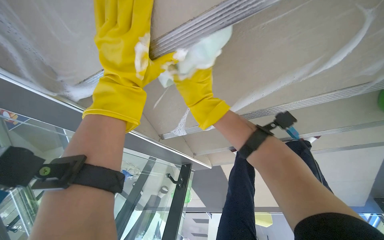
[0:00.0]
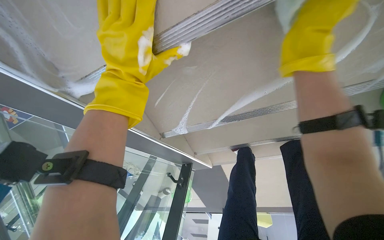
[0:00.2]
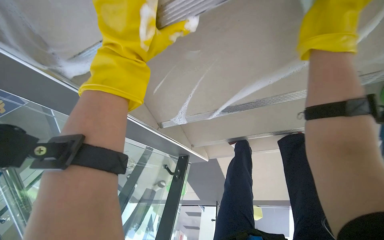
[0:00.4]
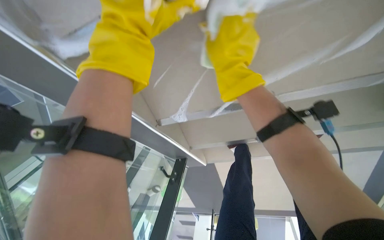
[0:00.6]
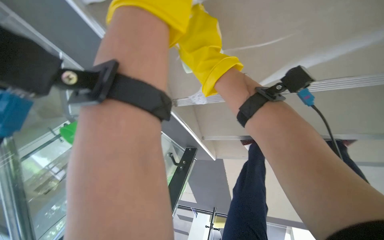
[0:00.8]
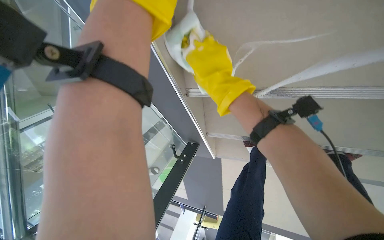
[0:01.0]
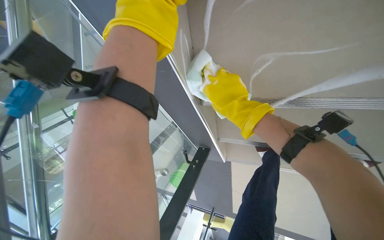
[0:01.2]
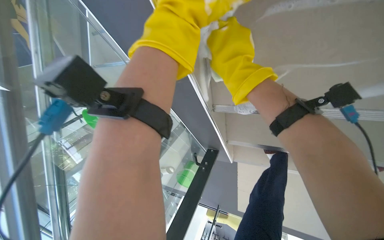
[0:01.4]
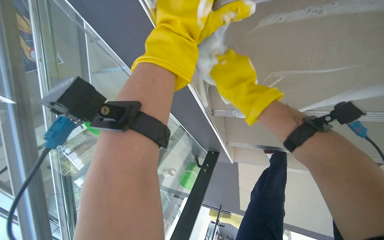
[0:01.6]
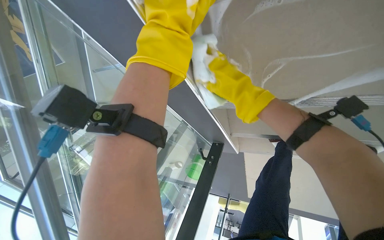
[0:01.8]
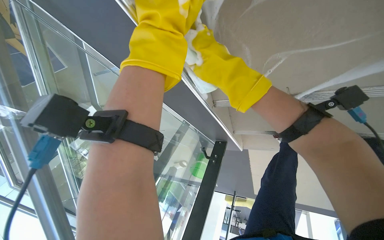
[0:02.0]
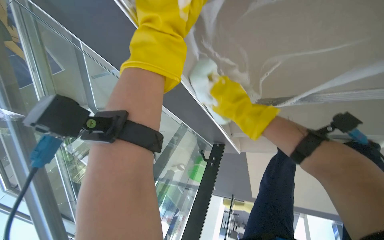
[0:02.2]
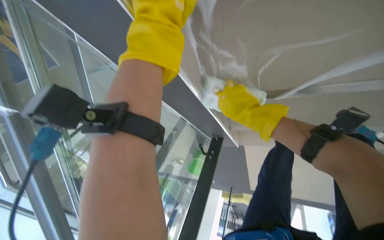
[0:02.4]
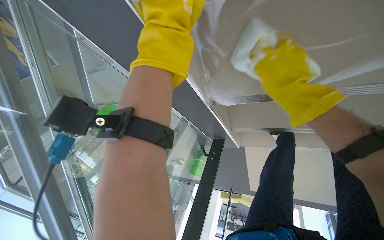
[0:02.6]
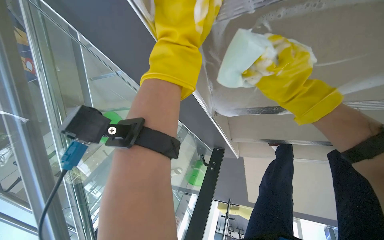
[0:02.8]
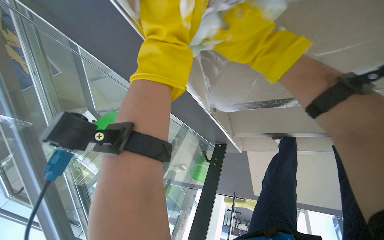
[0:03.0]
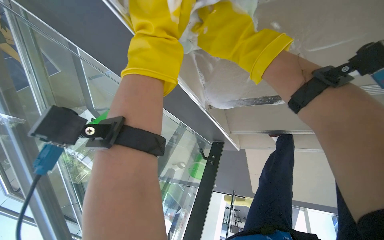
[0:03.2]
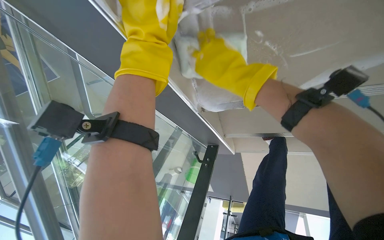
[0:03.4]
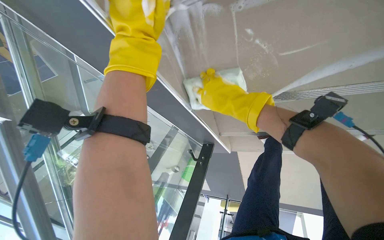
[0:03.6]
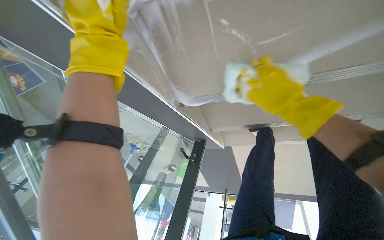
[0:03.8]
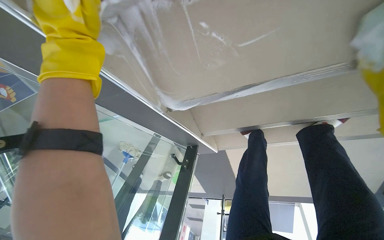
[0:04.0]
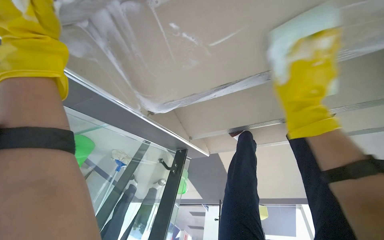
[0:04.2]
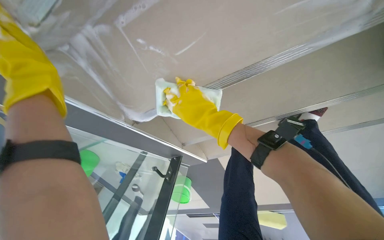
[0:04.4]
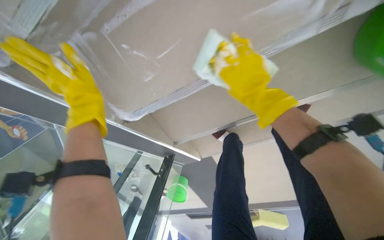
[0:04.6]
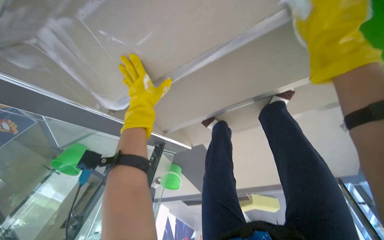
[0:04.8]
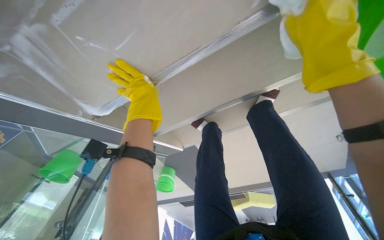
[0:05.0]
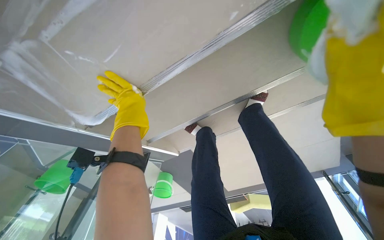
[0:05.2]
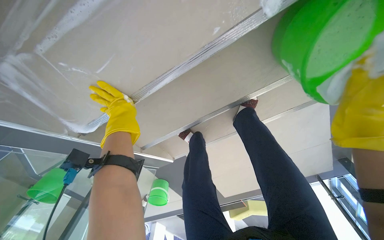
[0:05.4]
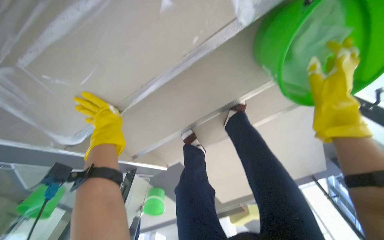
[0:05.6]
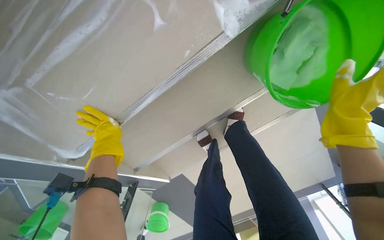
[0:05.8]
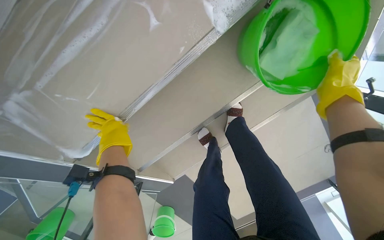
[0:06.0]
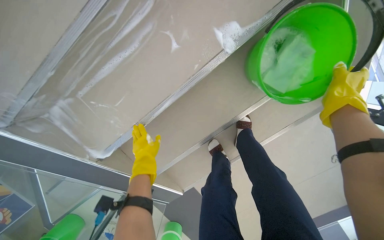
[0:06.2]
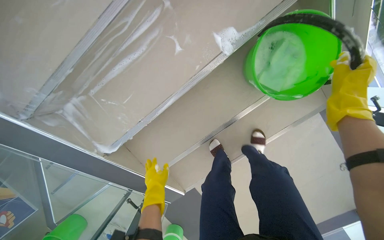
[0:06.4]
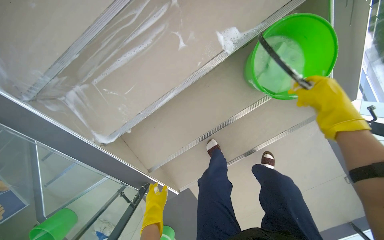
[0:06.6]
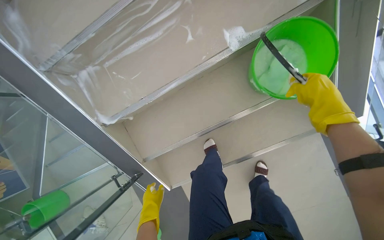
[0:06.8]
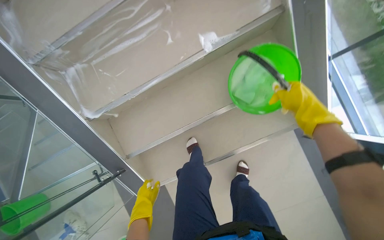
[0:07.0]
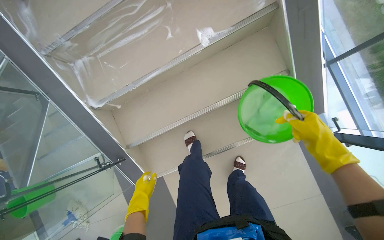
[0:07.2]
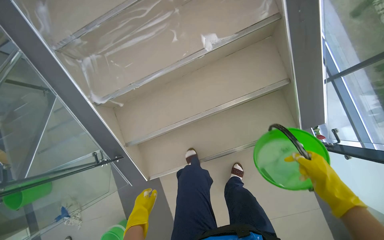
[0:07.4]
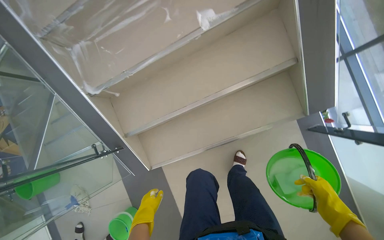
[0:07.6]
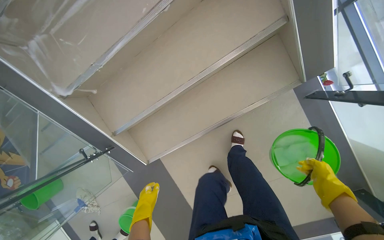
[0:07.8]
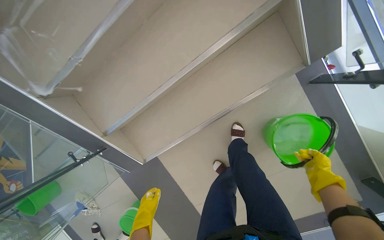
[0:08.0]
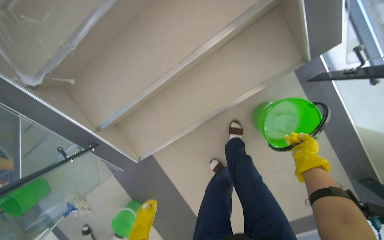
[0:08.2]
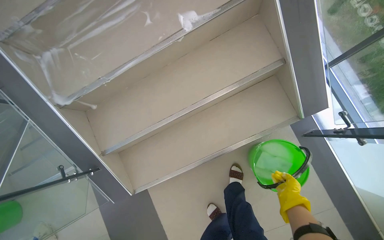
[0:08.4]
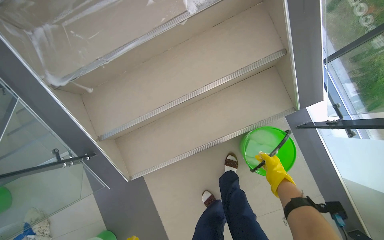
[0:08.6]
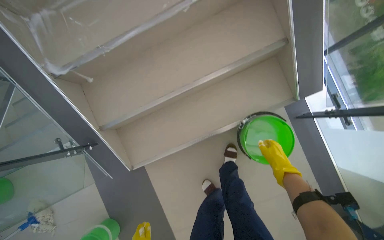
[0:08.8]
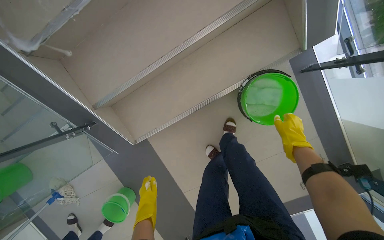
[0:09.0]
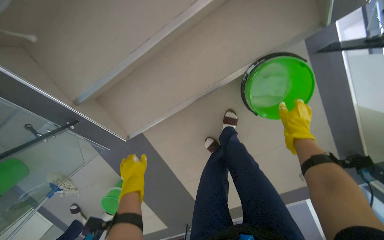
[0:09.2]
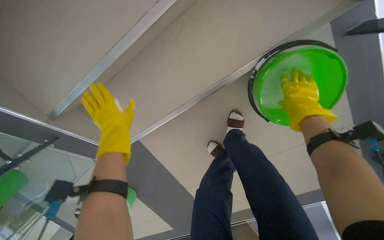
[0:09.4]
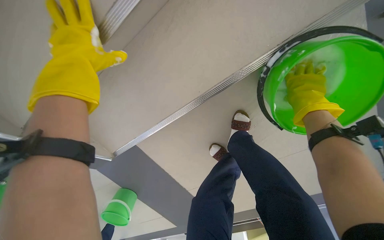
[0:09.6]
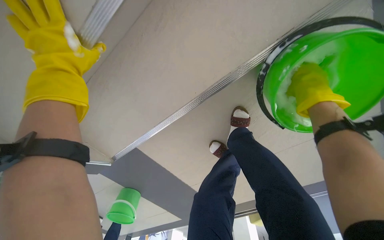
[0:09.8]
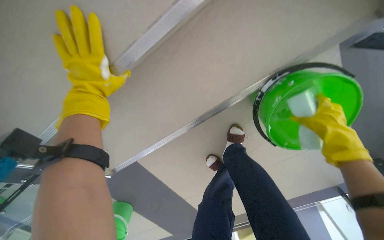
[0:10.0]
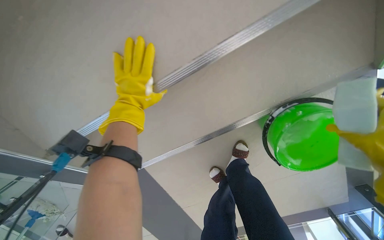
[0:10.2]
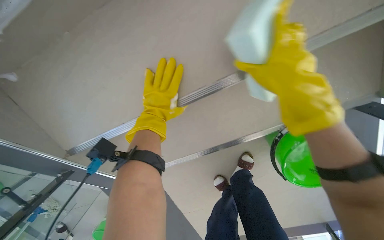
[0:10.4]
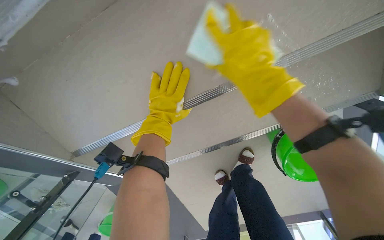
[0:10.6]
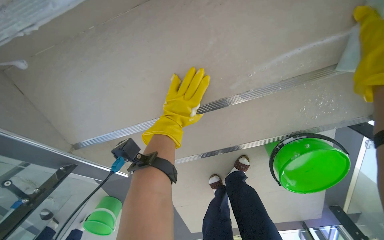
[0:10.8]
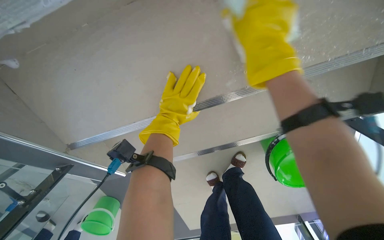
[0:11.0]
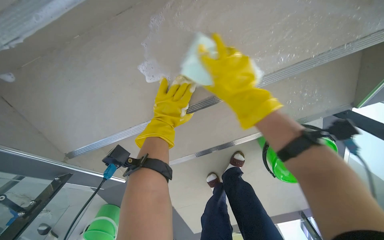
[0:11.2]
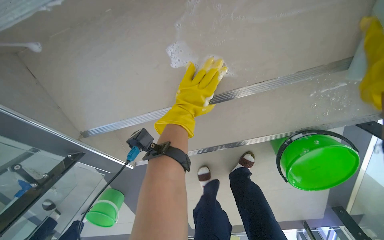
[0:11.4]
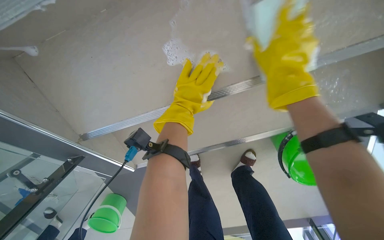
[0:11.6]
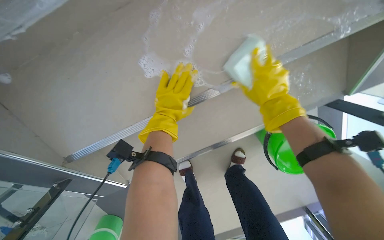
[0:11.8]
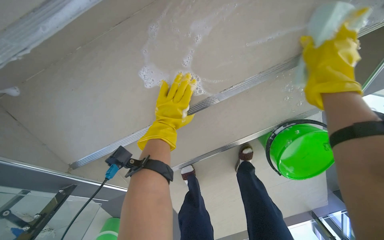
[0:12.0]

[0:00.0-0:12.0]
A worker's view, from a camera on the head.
Job: wiping surfaces.
The whole recording: Cleaning underside of stairs. The worker cleans the underside of the stairs with a sponge and soapy water.
0:00.0 to 0:01.6: The right hand is displaced to the left by some 30 cm.
0:01.6 to 0:03.0: The right hand moves roughly 15 cm to the right and comes back.
0:06.0 to 0:07.6: The wearer moves approximately 50 cm. The wearer looks some 25 degrees further to the left. The wearer looks about 20 degrees further upward.
0:09.0 to 0:10.4: The head travels approximately 50 cm.
0:10.4 to 0:12.0: The right hand swings left and right, approximately 20 cm each way, with 5 reversals.

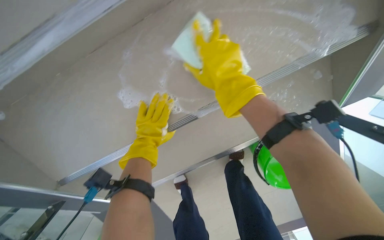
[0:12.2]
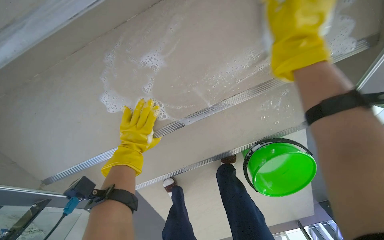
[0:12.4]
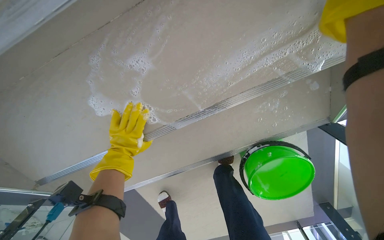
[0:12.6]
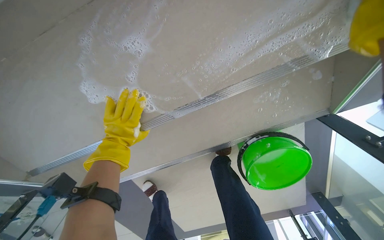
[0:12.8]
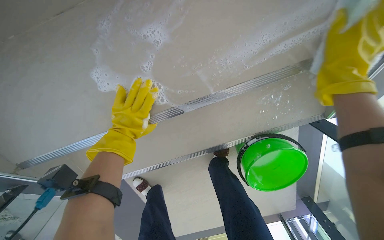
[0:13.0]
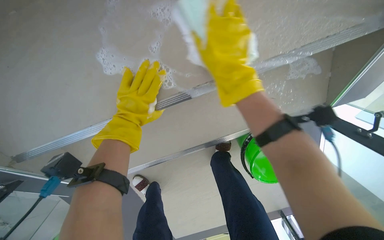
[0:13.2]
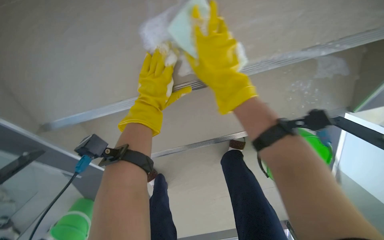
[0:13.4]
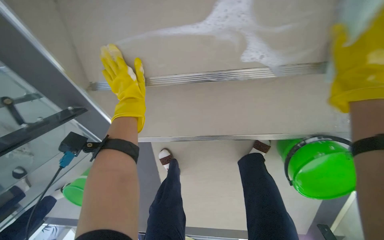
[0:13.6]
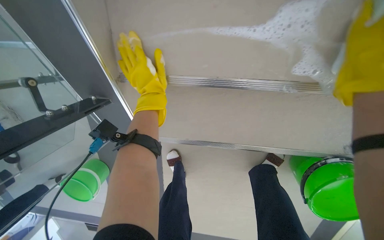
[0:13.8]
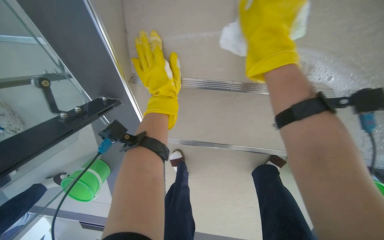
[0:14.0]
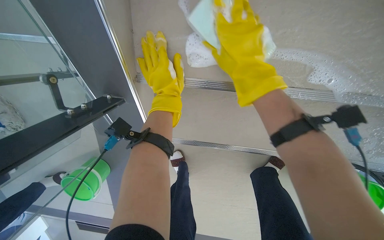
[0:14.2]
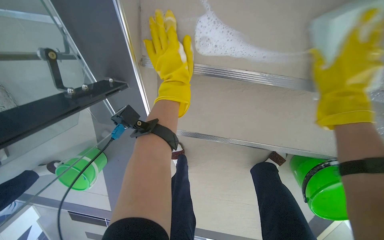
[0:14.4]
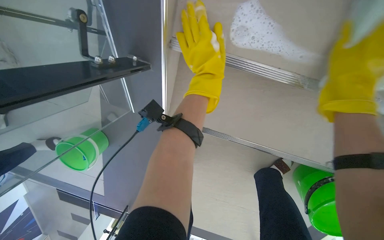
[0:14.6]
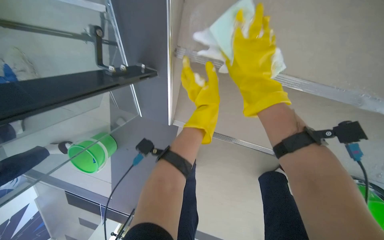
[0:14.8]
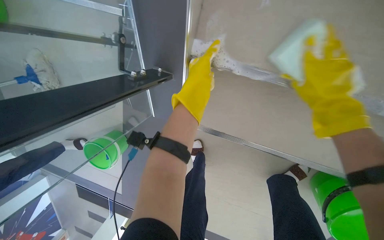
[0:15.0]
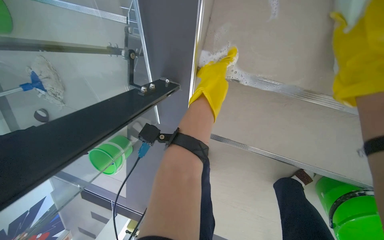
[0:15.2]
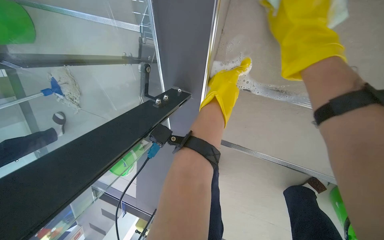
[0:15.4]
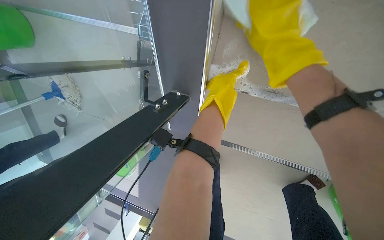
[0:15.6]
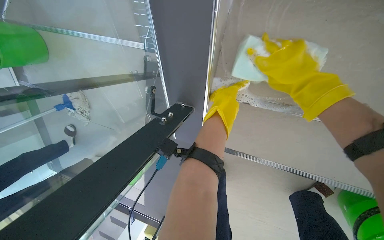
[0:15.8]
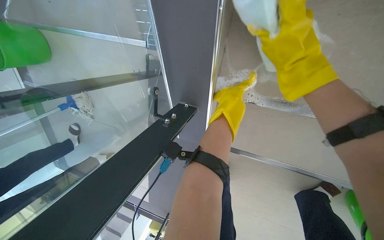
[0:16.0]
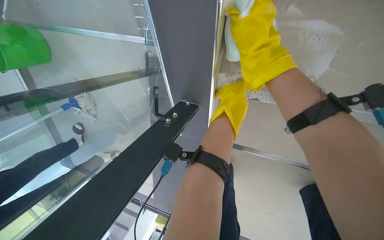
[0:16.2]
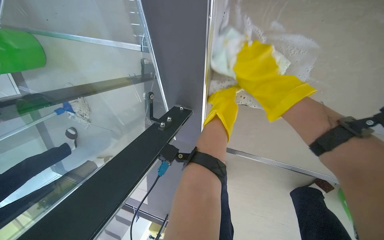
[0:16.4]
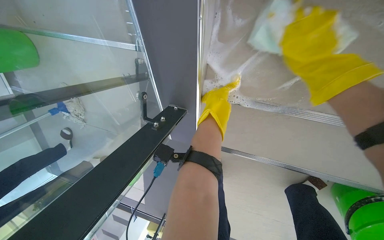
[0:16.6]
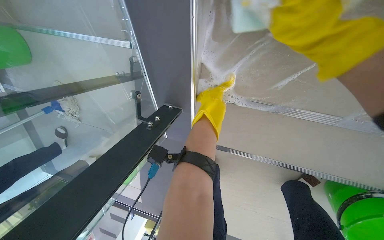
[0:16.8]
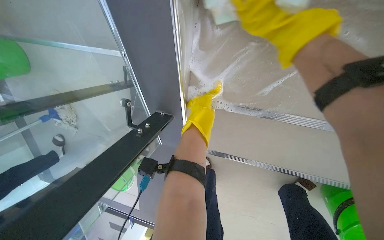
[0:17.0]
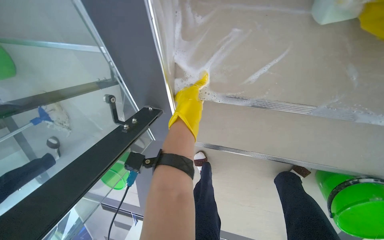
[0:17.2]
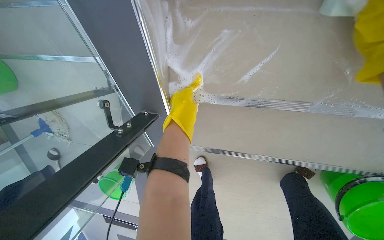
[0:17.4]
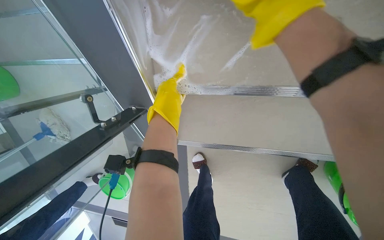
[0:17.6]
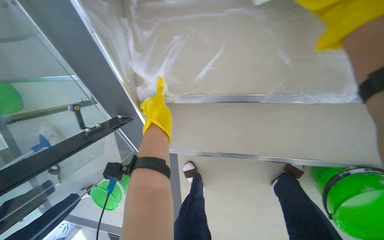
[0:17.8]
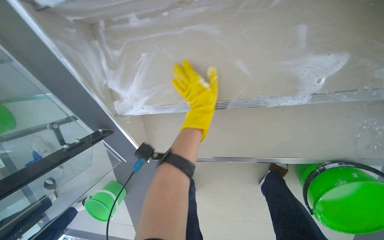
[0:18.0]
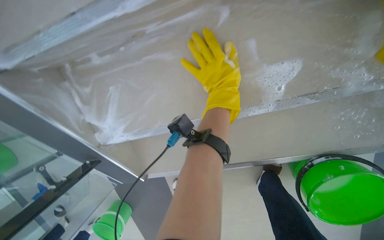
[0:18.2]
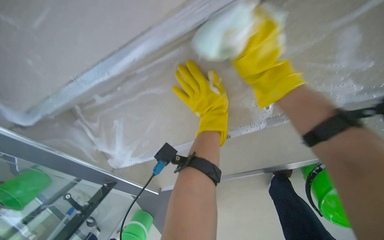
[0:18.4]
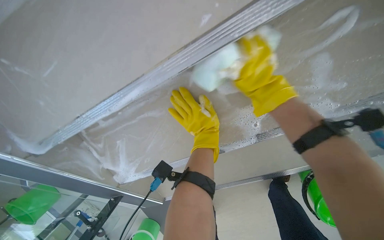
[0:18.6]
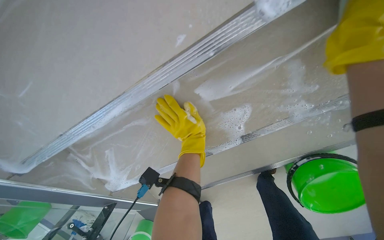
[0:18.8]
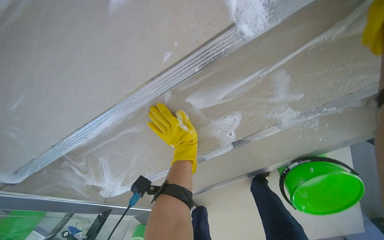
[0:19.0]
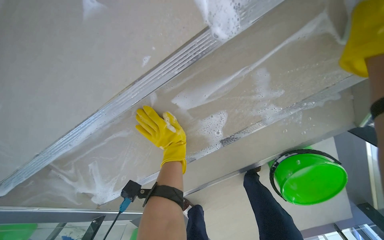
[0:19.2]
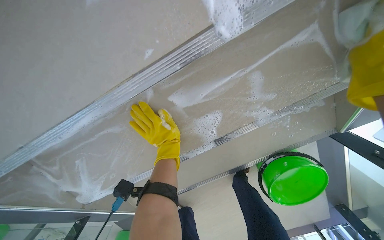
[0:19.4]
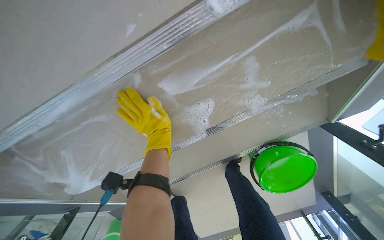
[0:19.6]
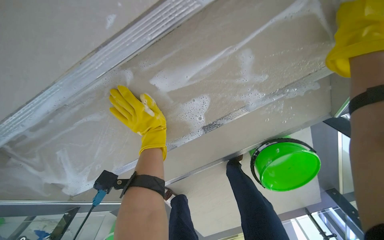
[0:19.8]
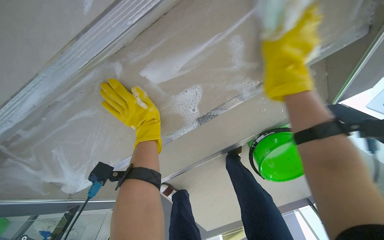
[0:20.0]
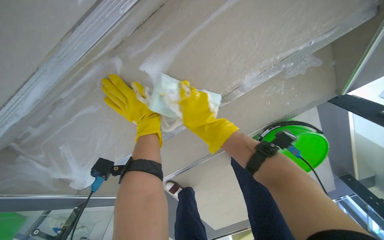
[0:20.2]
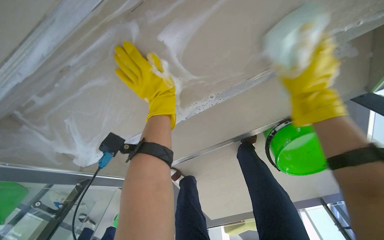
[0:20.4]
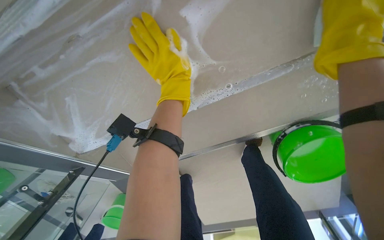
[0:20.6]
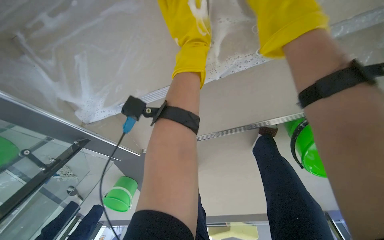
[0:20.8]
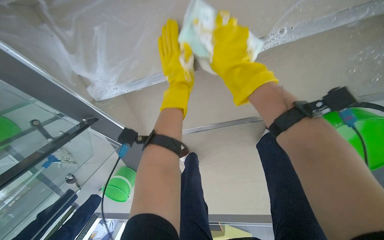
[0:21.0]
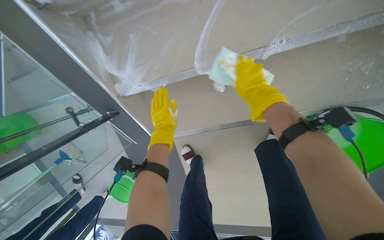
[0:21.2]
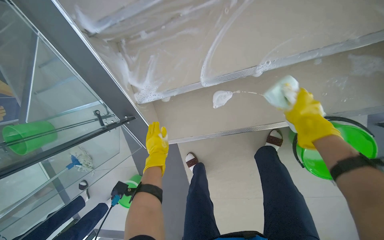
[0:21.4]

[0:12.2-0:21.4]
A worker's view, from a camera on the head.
Job: wiping surfaces.
The whole recording: Cleaning underside of stairs. The worker cleans the underside of the stairs with a sponge and soapy water.
0:12.2 to 0:13.8: The scene turns some 30 degrees clockwise in the picture.
0:16.8 to 0:18.4: The wearer moves to the right, approximately 50 cm. Everything in view rotates roughly 30 degrees counterclockwise.
0:19.8 to 0:21.4: The left hand moves down the picture, approximately 40 cm.
